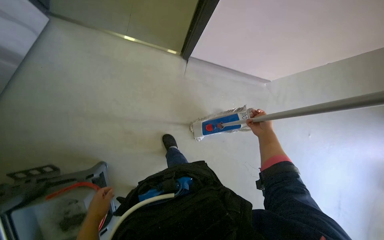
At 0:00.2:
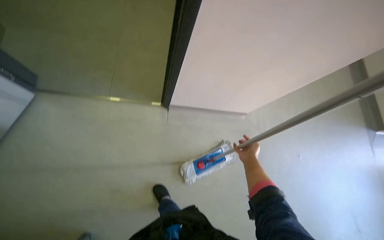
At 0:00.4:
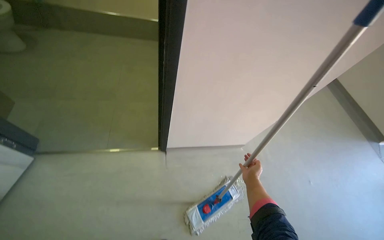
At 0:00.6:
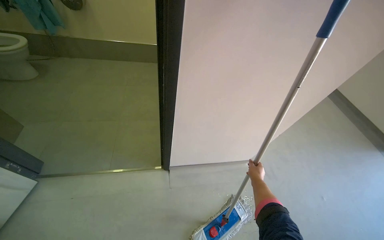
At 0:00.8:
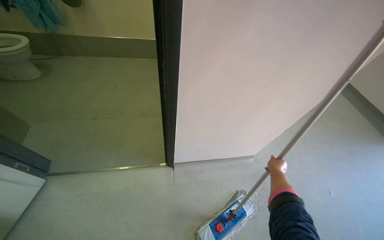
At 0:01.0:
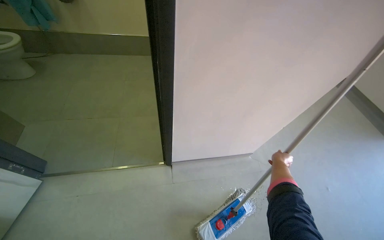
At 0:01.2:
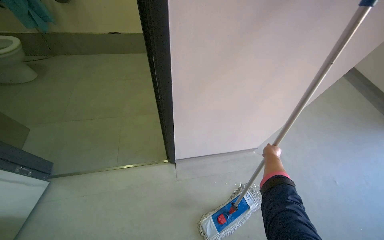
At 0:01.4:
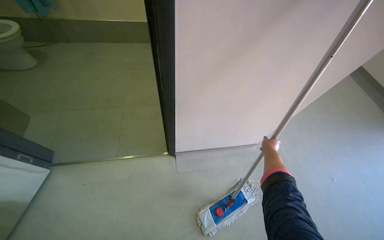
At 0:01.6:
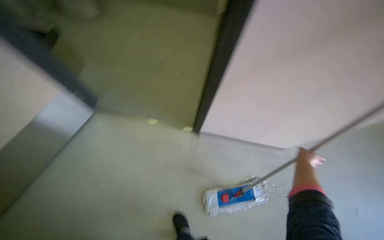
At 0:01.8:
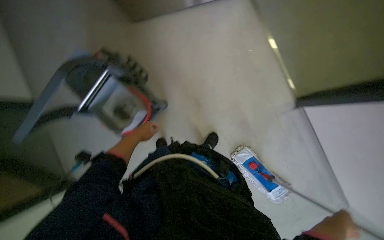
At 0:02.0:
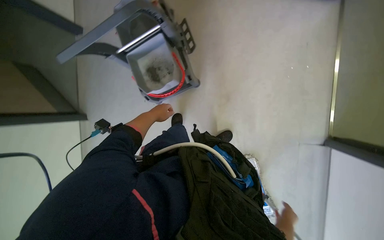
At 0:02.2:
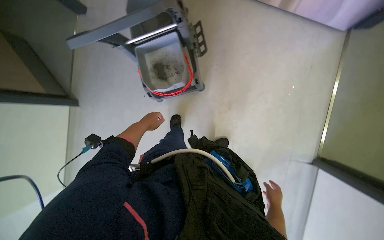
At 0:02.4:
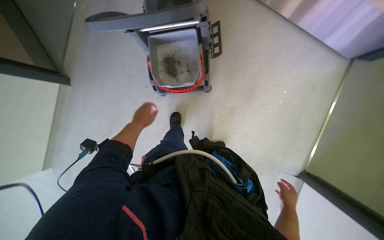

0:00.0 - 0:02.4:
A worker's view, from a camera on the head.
Job: preparing cleaning supplies.
The whole recording: Washing cleaning cloth in bucket. The worker washes the cloth in a bucket for floor cleaning.
0:00.0 - 0:01.2: The camera pitches upward, by approximately 35 degrees. The scene rotates counterclockwise by approximately 25 degrees.
0:01.2 - 0:02.4: The head turns to the left by approximately 115 degrees. The view tilts some 45 degrees downward.

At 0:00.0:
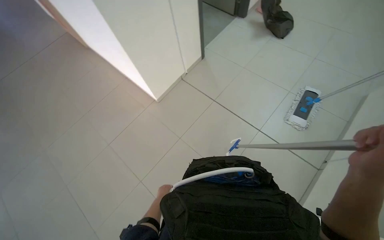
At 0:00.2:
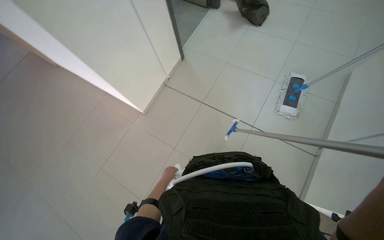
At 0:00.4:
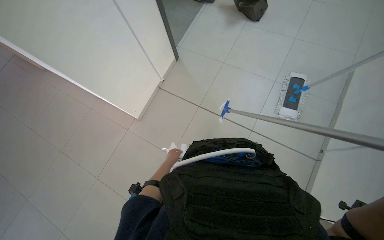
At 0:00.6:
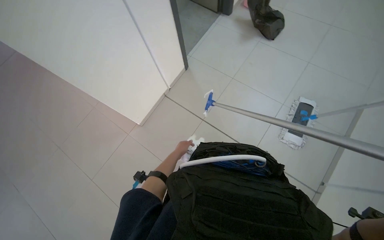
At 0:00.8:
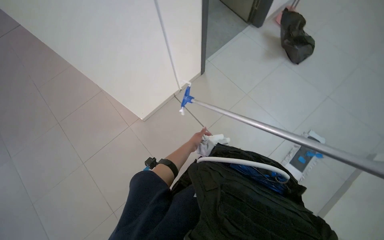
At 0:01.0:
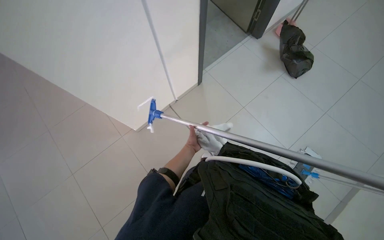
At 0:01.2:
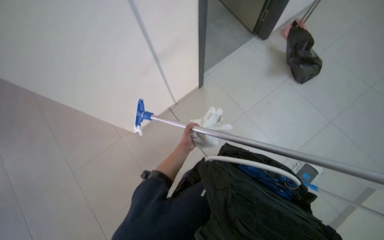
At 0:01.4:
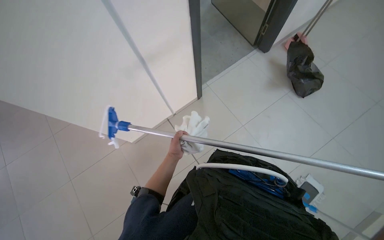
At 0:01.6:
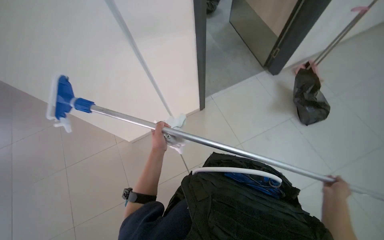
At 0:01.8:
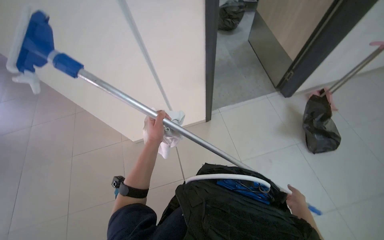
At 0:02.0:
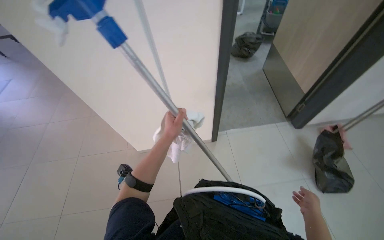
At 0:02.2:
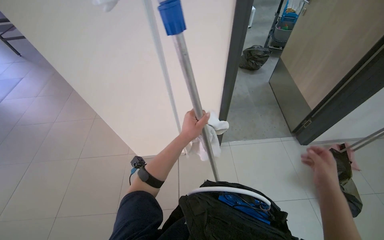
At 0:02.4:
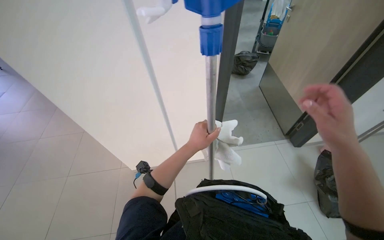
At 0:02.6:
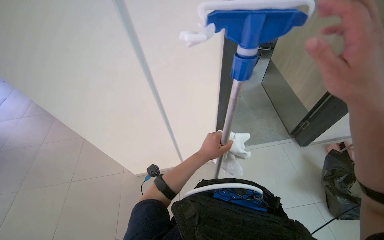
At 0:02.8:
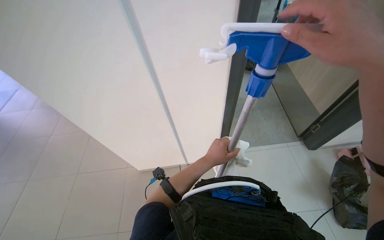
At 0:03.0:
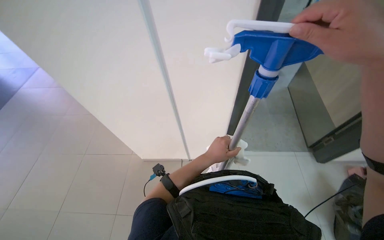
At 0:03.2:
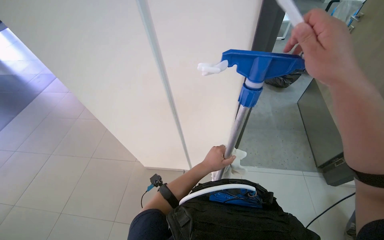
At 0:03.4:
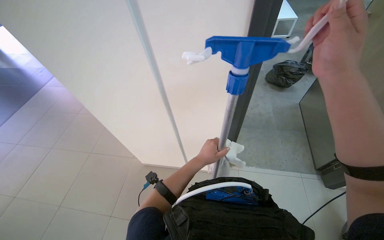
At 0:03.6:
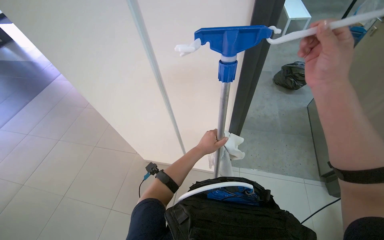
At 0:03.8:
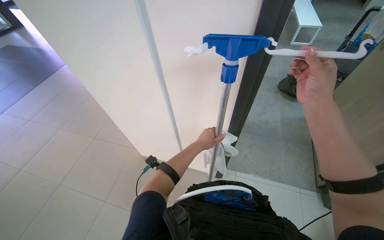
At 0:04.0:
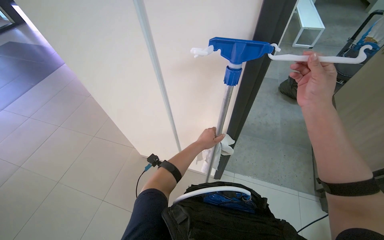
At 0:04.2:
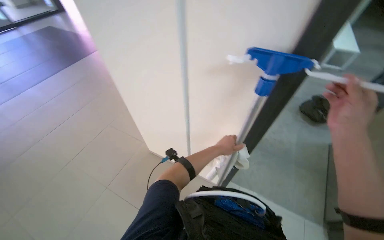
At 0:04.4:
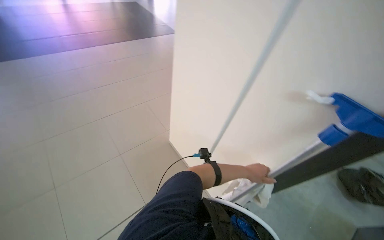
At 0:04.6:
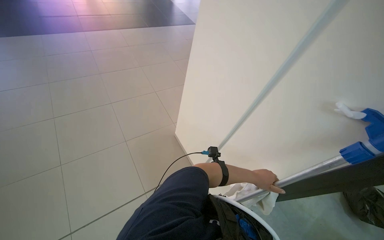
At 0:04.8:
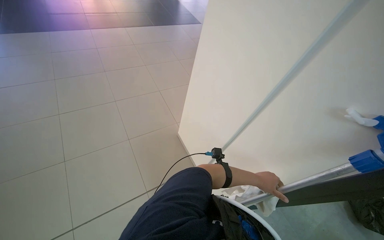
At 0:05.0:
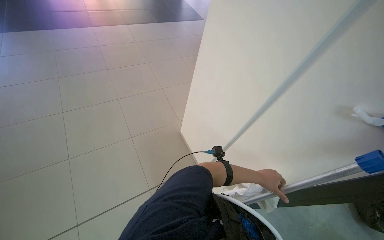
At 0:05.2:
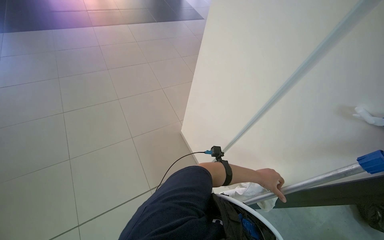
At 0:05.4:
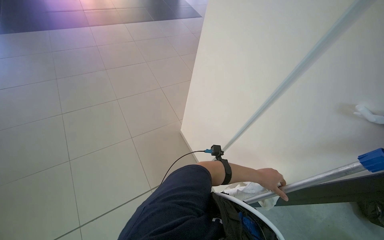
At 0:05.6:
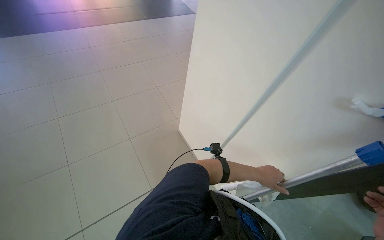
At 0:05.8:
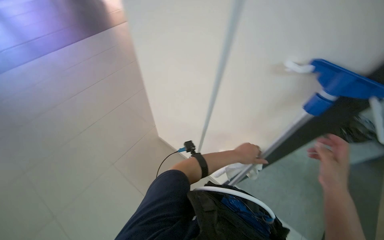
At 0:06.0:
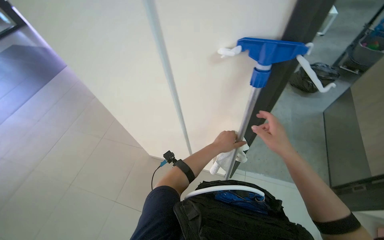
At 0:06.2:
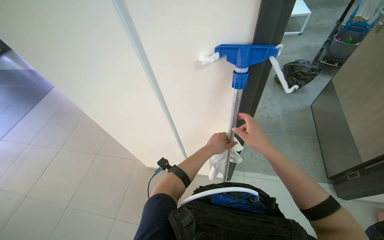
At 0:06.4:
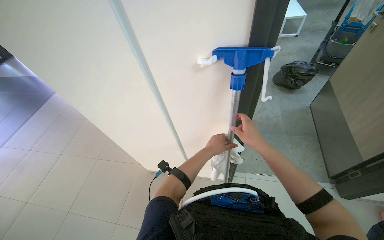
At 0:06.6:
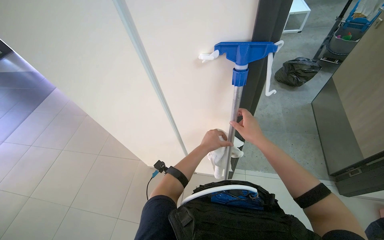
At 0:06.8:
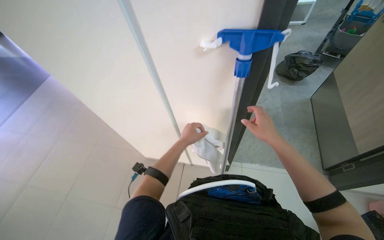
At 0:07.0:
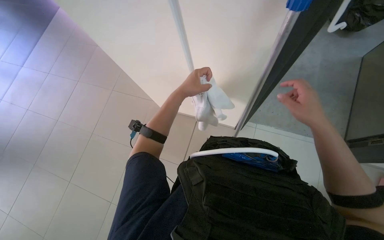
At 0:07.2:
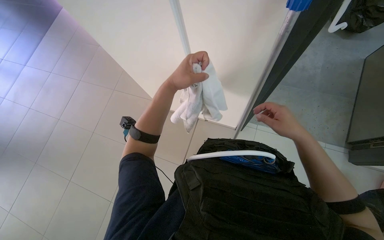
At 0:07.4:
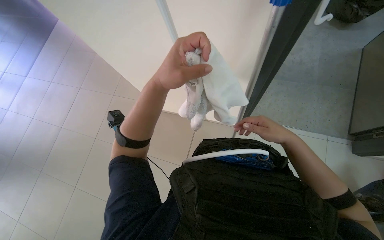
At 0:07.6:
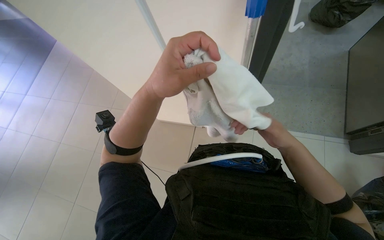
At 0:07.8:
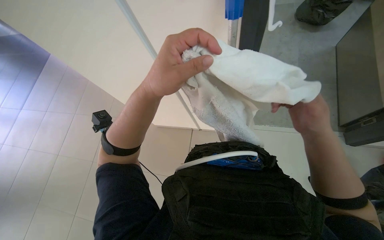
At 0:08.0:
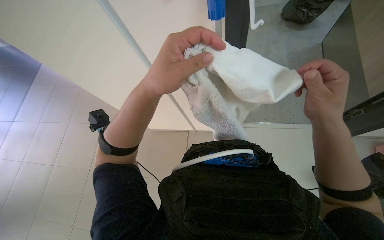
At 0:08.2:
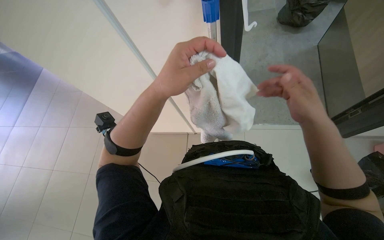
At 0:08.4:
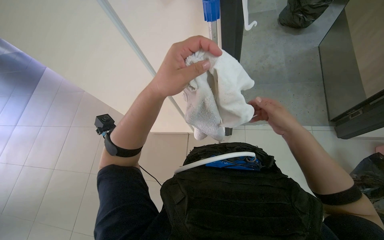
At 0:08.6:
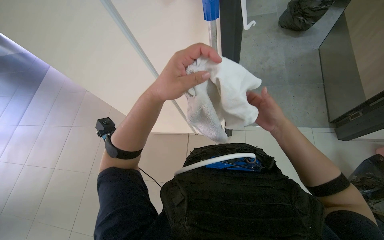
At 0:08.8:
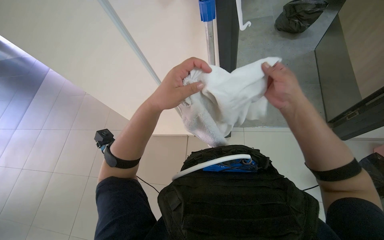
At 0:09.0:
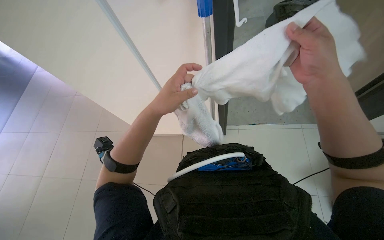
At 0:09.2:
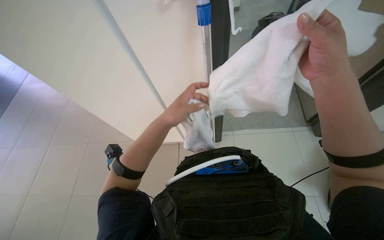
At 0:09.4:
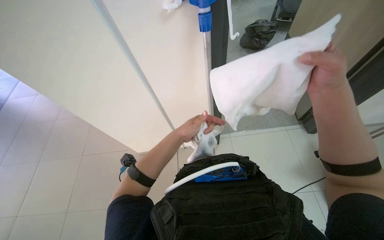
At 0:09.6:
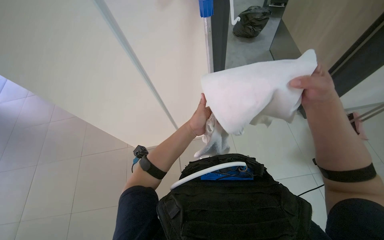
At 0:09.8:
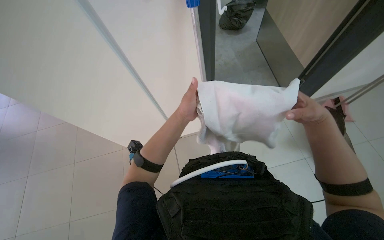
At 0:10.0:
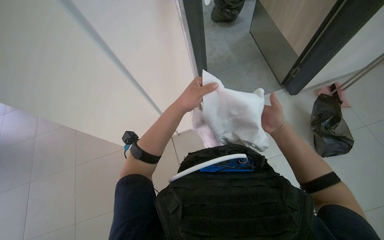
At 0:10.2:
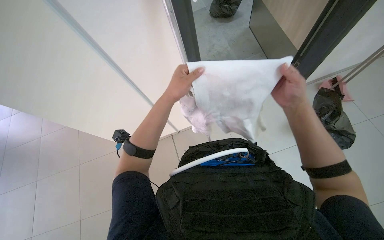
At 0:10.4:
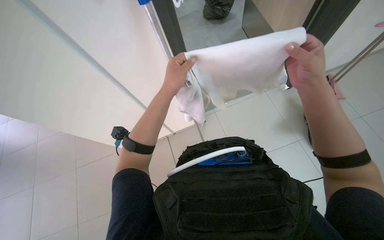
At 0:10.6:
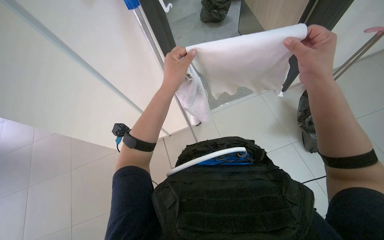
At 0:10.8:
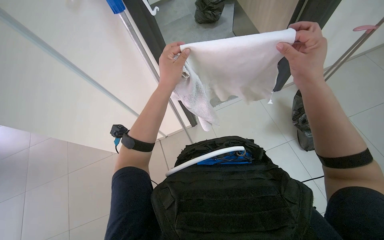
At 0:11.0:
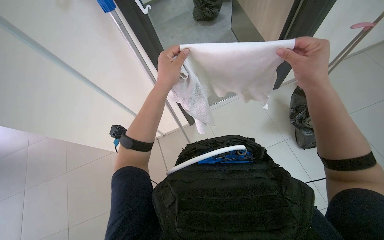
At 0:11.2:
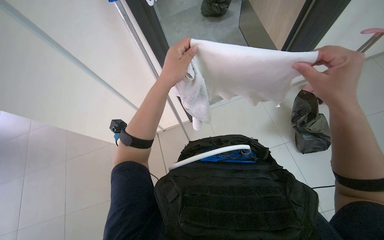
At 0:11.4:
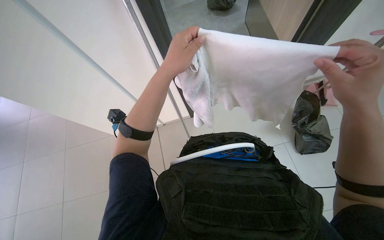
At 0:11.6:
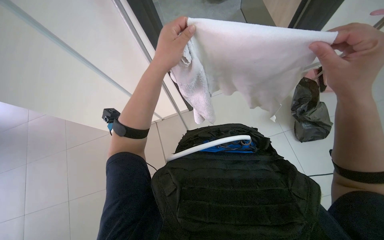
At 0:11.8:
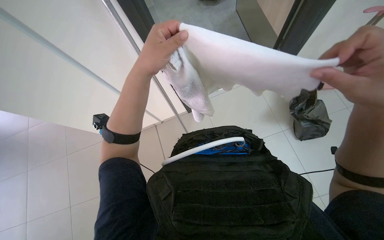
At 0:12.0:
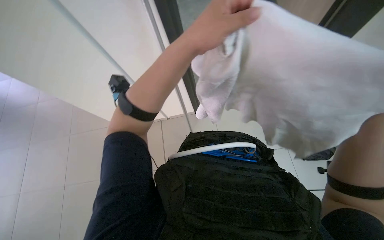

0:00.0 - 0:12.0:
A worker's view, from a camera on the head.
Job: preparing cleaning supplies.
The whole recording: Attaching cloth to cleaning pole. The worker attaches a white cloth to the end of a long cleaning pole.
0:00.0 - 0:01.6: The camera travels some 70 cm. The scene turns about 25 degrees clockwise in the picture.
0:01.6 - 0:03.0: The view tips upward by approximately 15 degrees. The scene turns roughly 25 degrees clockwise in the picture.
0:03.0 - 0:04.4: The wearer looks approximately 55 degrees further to the left.
0:04.4 - 0:06.0: The scene rotates counterclockwise by approximately 35 degrees.
0:06.0 - 0:07.6: The view tips downward by approximately 15 degrees. The left hand moves nearer to the camera and to the left, roughly 30 cm.
0:07.6 - 0:09.0: The right hand swings nearer and farther, some 15 cm each way, with 2 reversals.
0:09.0 - 0:10.4: The right hand moves about 20 cm farther from the camera and comes back; the left hand travels farther from the camera by approximately 10 cm.
0:10.4 - 0:12.0: The left hand is displaced nearer to the camera by roughly 15 cm.

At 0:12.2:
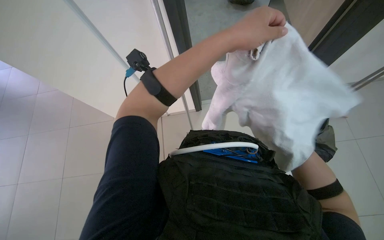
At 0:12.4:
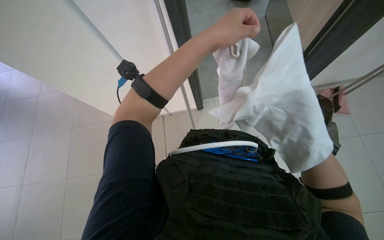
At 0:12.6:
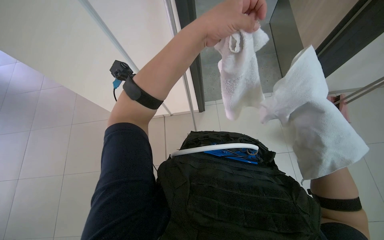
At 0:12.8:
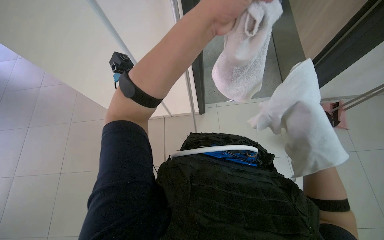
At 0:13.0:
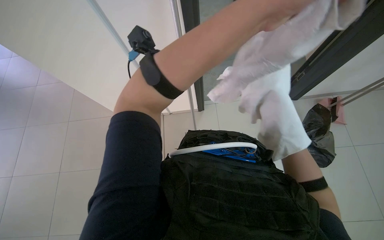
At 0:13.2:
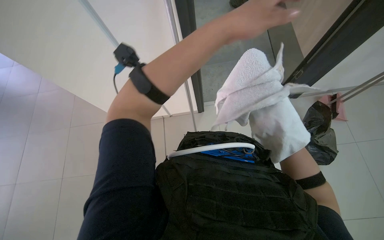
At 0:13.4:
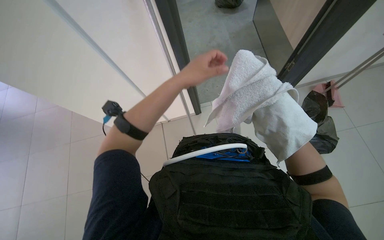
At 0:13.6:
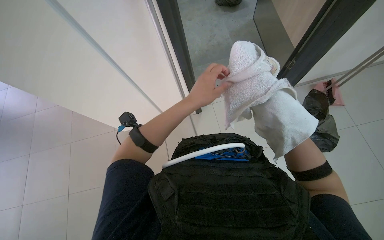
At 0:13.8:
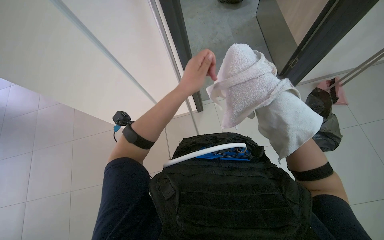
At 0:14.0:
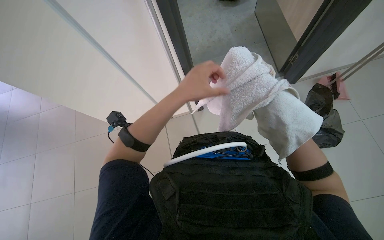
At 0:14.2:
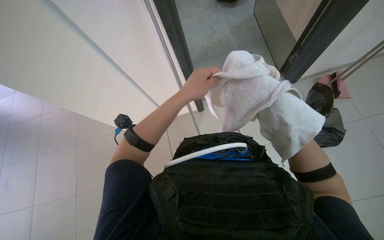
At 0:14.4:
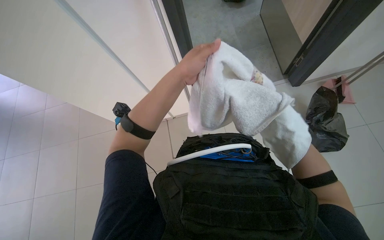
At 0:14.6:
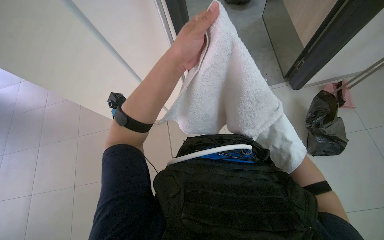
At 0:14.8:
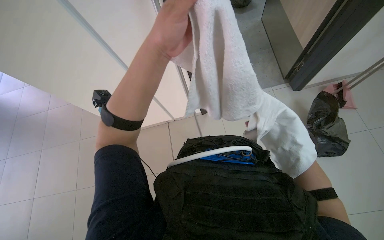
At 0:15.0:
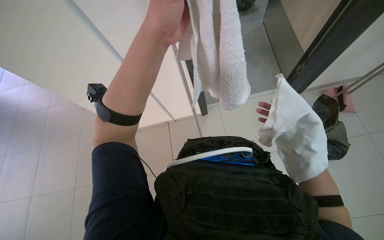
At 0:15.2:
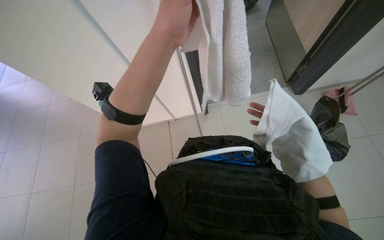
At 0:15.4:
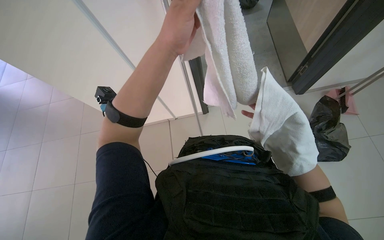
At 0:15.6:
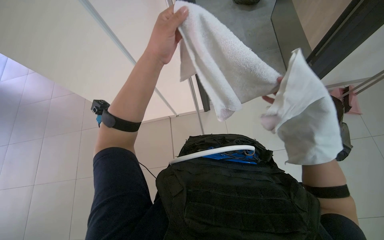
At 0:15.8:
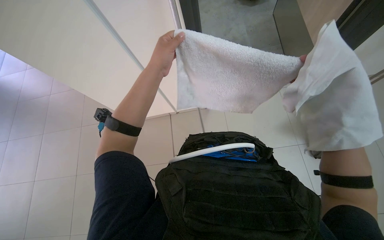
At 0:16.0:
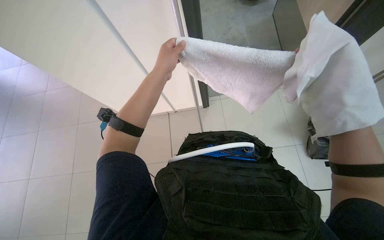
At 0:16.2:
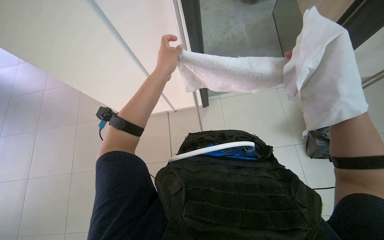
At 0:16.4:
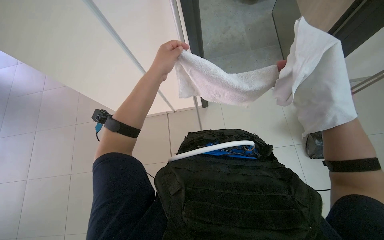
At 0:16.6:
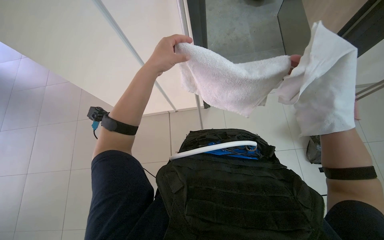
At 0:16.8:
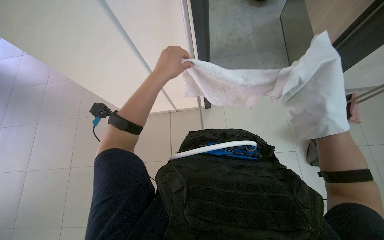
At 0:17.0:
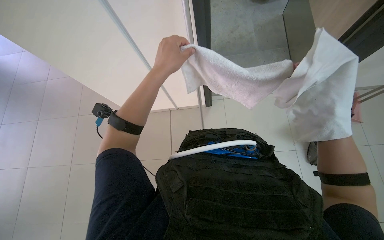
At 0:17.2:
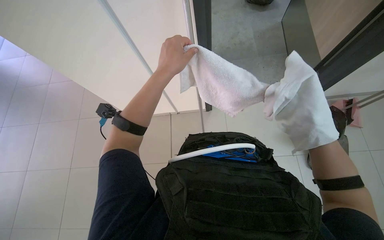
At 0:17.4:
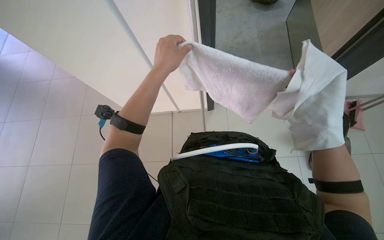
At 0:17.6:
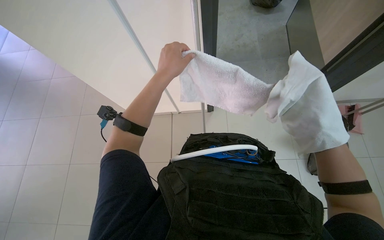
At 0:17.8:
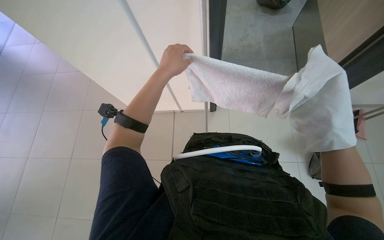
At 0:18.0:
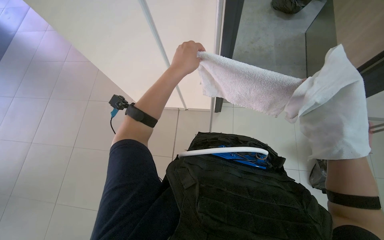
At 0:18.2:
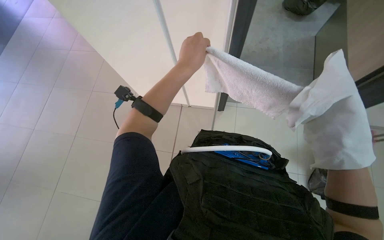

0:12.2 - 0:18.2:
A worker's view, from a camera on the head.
Job: preparing cleaning supplies.
The whole recording: Attaching cloth to cleaning pole. The worker attaches a white cloth to the end of a long cleaning pole.
0:12.2 - 0:13.8: The left hand shifts roughly 10 cm down the picture.
0:13.8 - 0:15.2: The left hand travels nearer to the camera by some 15 cm.
0:15.2 - 0:16.6: The left hand travels farther from the camera by approximately 15 cm.
